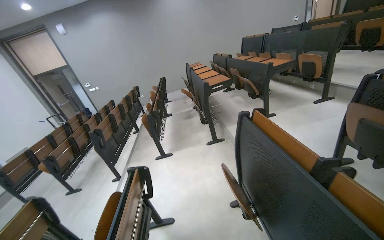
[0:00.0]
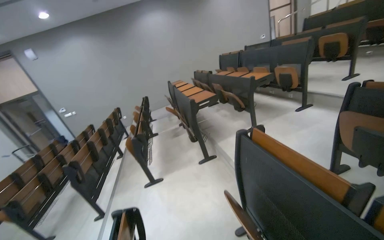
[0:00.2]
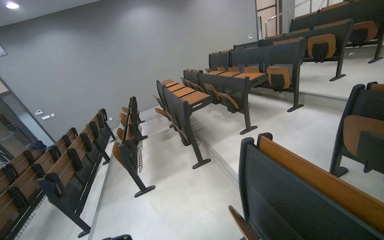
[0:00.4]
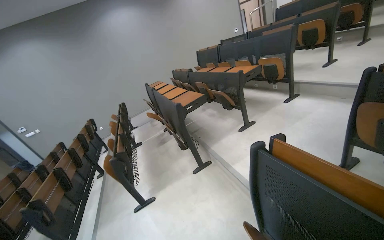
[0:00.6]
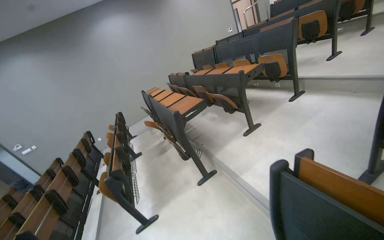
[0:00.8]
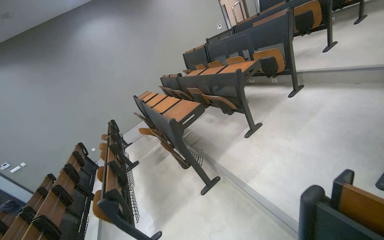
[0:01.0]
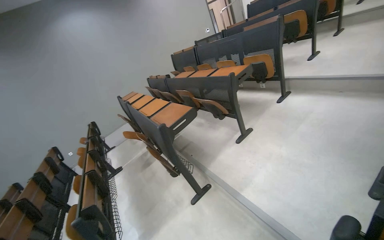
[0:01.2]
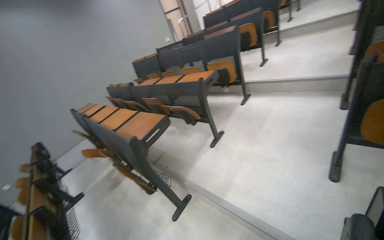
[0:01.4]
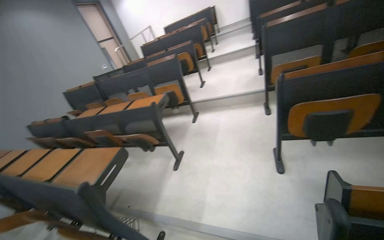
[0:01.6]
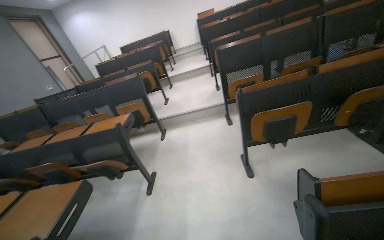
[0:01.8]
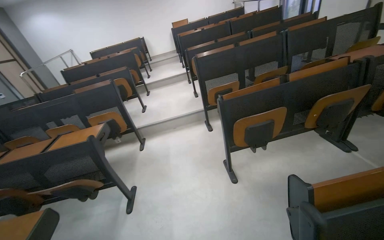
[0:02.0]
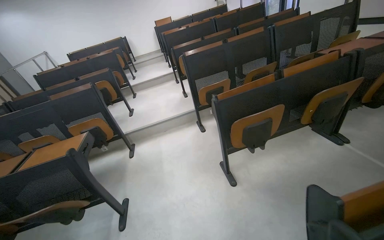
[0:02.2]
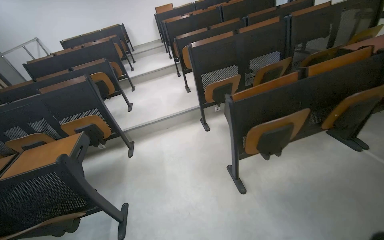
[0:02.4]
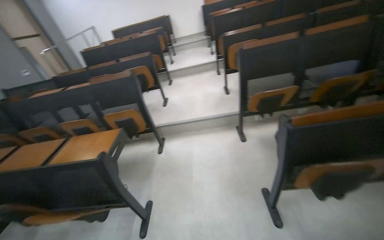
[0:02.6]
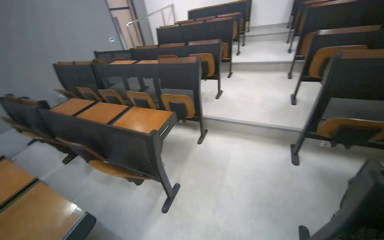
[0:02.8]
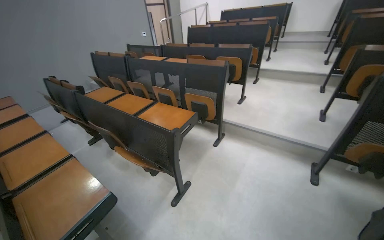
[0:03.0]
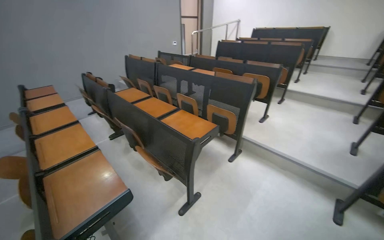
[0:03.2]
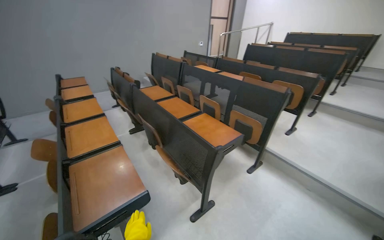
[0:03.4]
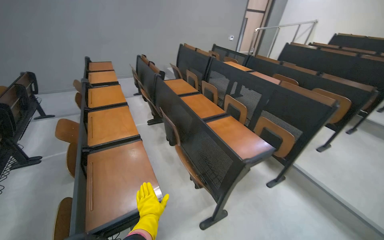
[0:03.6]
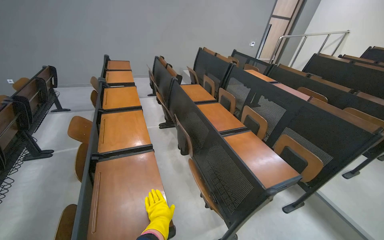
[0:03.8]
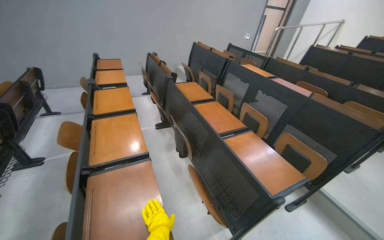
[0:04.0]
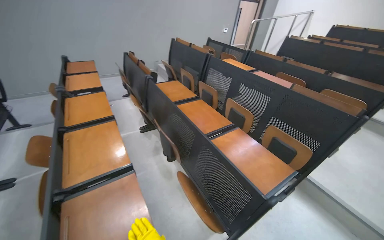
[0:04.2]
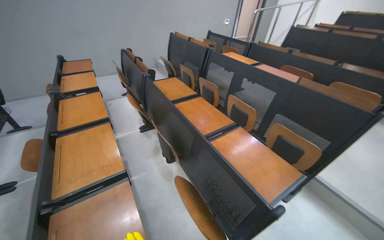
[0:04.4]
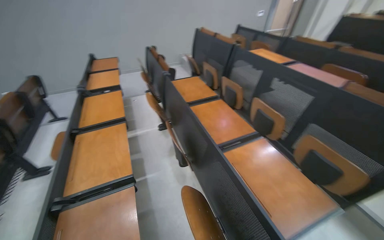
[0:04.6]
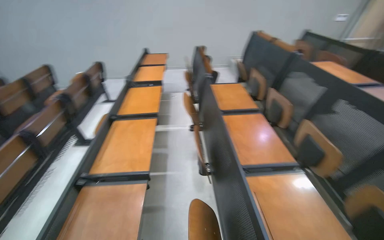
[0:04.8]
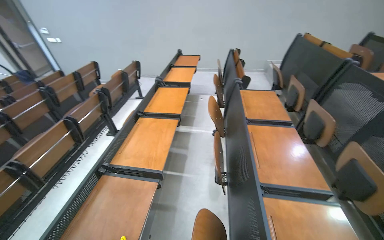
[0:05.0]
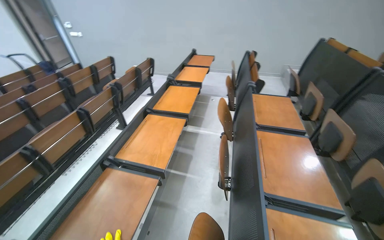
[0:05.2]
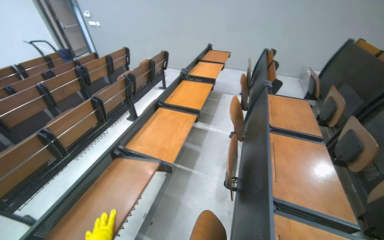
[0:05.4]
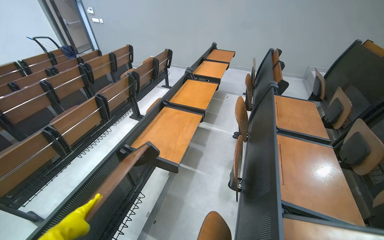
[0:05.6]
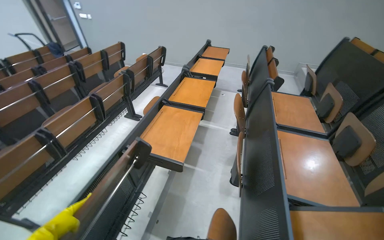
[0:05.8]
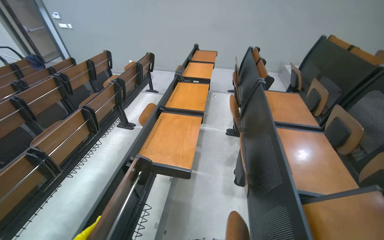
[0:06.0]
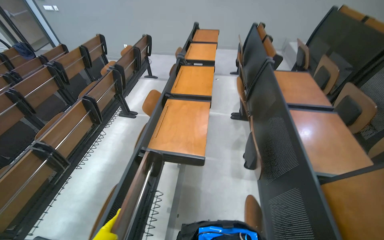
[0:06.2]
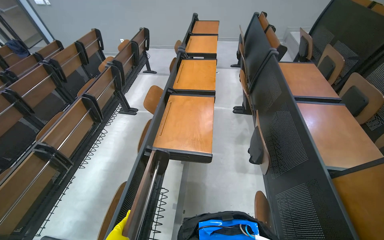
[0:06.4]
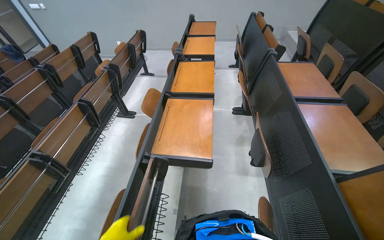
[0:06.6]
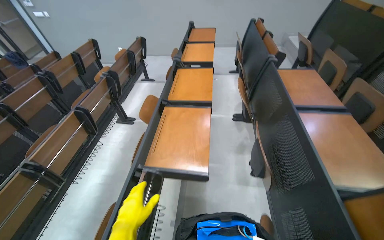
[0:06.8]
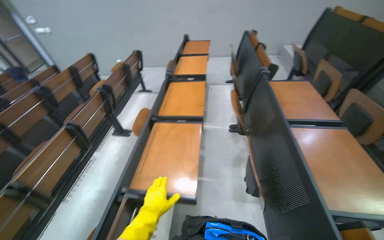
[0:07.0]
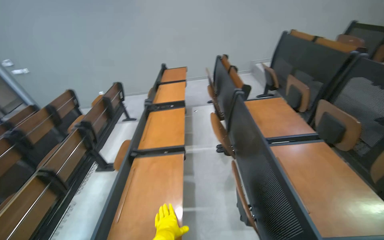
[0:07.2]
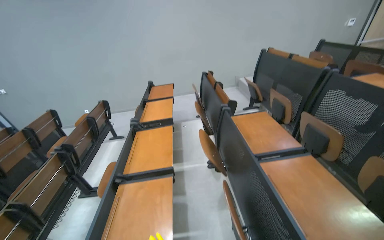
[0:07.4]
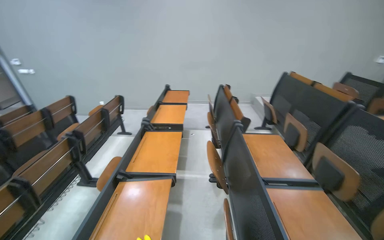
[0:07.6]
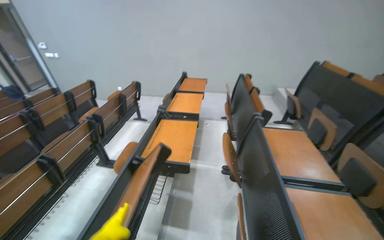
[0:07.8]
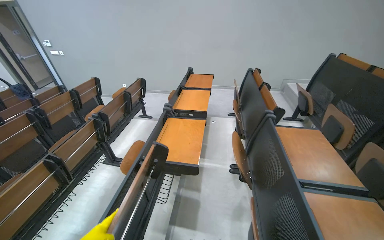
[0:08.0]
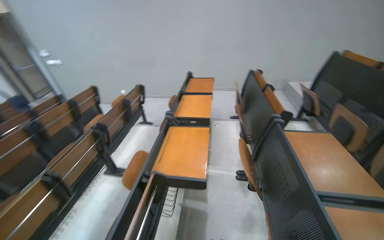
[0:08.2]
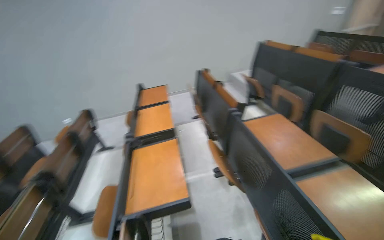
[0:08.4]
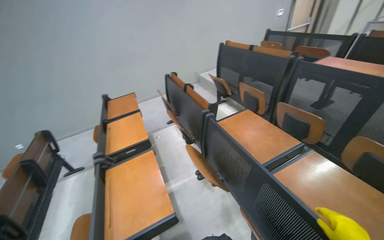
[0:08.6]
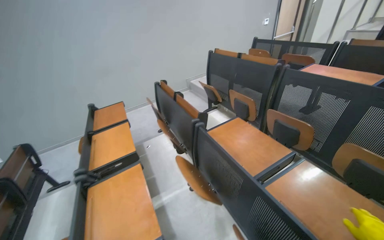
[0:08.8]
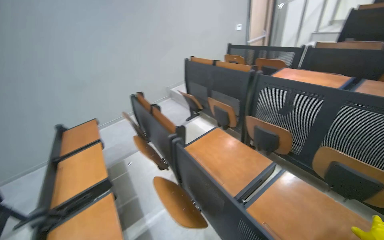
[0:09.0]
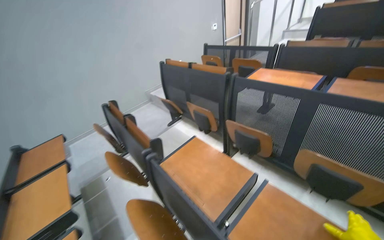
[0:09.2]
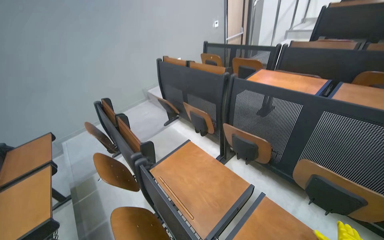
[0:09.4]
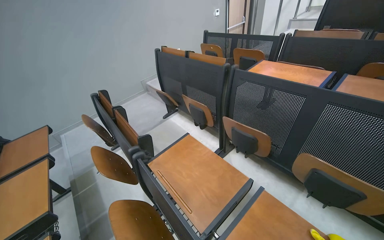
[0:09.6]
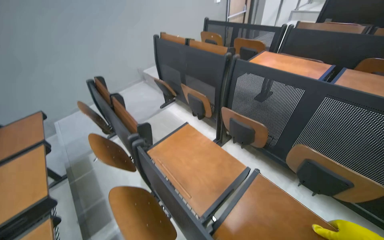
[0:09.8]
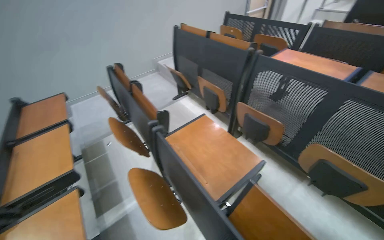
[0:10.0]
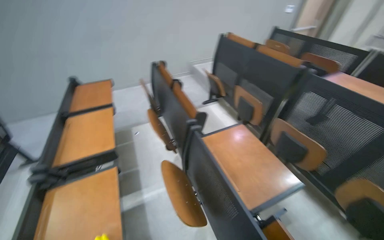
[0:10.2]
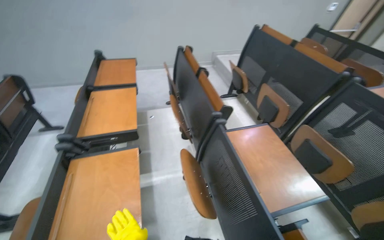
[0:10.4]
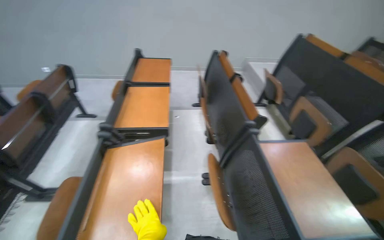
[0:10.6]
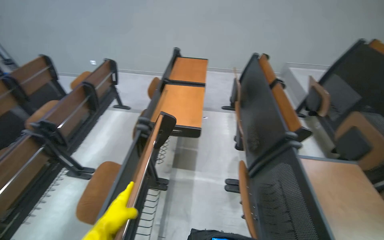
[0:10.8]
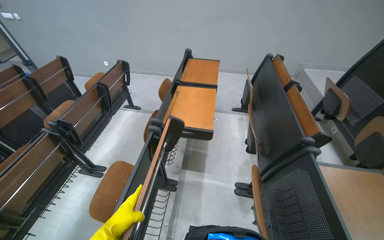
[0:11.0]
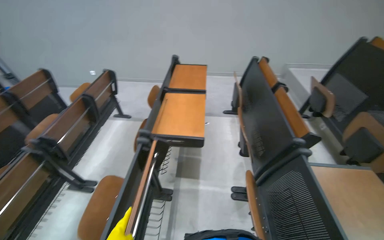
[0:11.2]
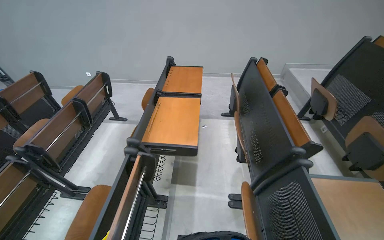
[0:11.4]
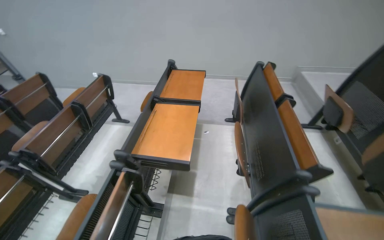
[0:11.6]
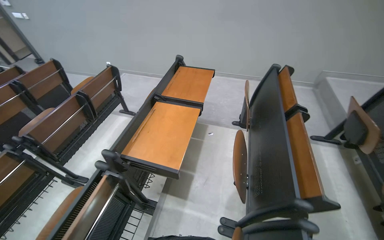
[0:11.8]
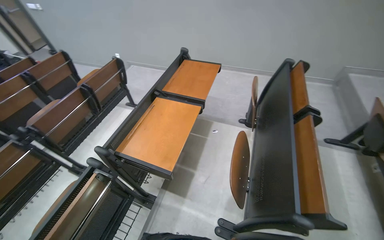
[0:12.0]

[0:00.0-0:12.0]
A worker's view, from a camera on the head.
Job: organizing items.
The whole recording: Folding up lecture hall desks. The worker folds up the desks of the lecture hall seats and picks up items from the floor.
0.0 to 1.6 s: The wearer moves approximately 1 m. The head turns to the right by approximately 65 degrees. The view tips upward by approximately 20 degrees.
1.6 to 3.0 s: The head travels roughly 60 cm.
3.0 to 4.4 s: The wearer moves roughly 60 cm. The wearer's head swings approximately 25 degrees to the left.
4.4 to 6.0 s: The wearer looks roughly 45 degrees further to the left.
6.0 to 7.6 s: The view tilts some 10 degrees upward.
7.6 to 9.0 s: The wearer's head swings about 40 degrees to the right.
10.4 to 12.0 s: The camera travels some 50 cm. The head turns to the left by some 35 degrees.

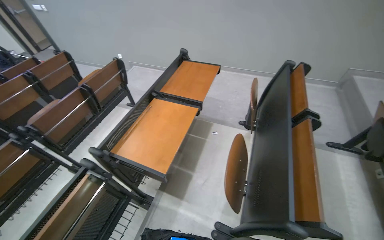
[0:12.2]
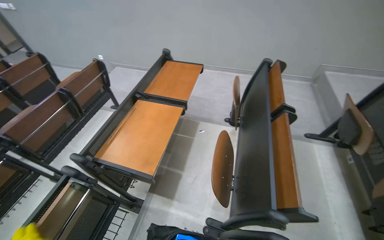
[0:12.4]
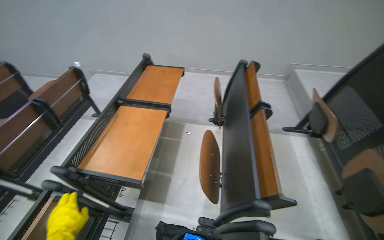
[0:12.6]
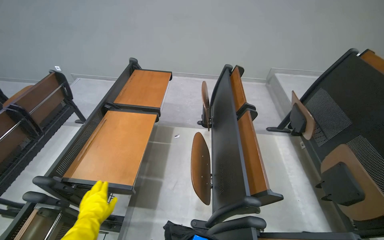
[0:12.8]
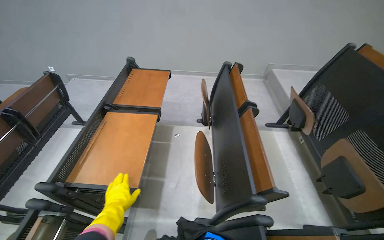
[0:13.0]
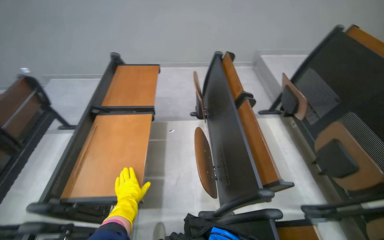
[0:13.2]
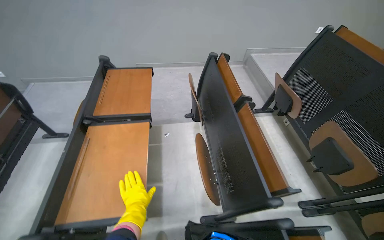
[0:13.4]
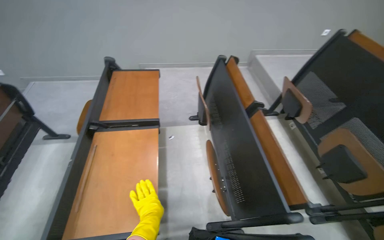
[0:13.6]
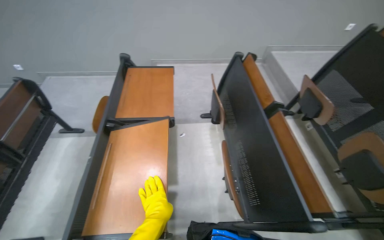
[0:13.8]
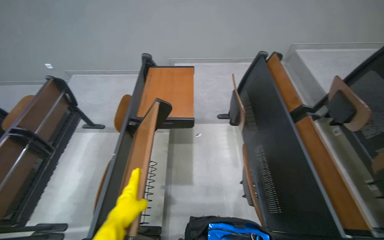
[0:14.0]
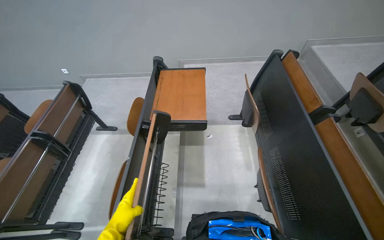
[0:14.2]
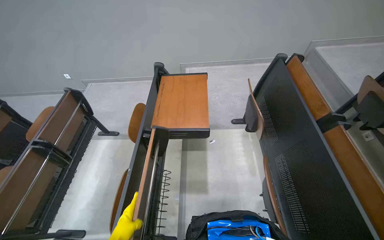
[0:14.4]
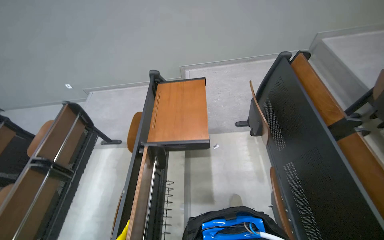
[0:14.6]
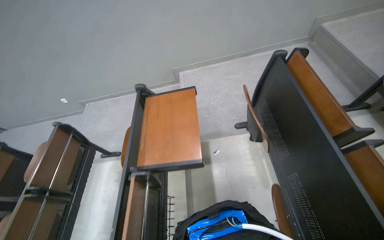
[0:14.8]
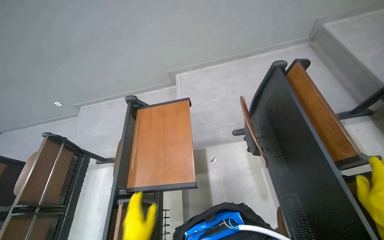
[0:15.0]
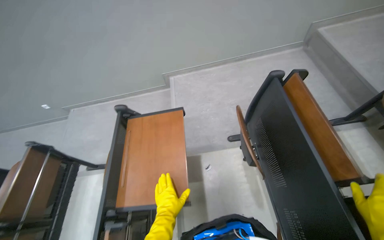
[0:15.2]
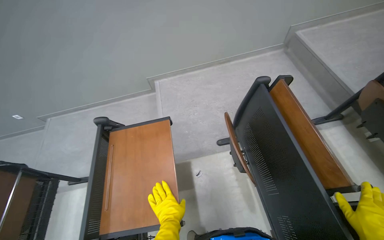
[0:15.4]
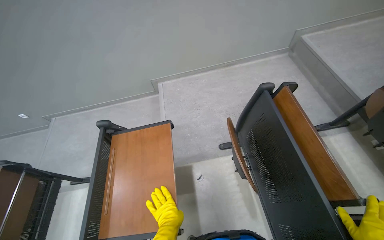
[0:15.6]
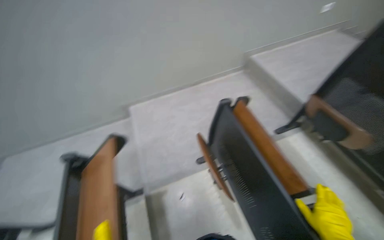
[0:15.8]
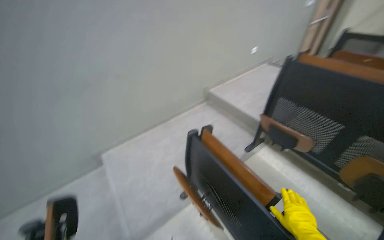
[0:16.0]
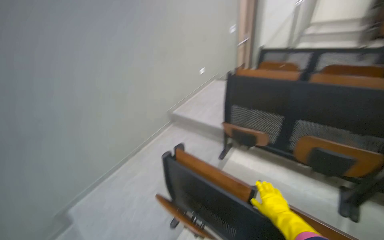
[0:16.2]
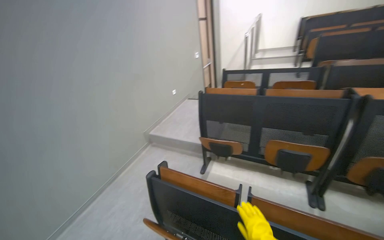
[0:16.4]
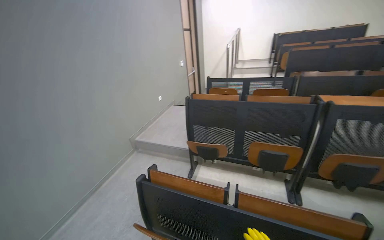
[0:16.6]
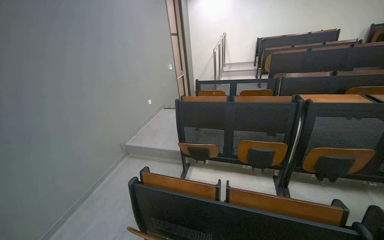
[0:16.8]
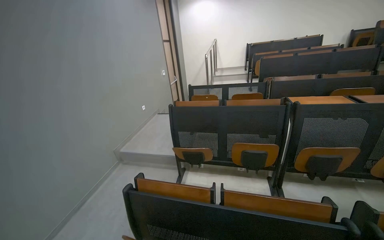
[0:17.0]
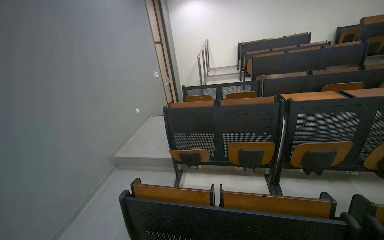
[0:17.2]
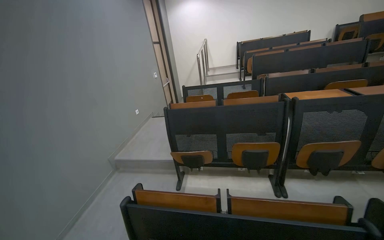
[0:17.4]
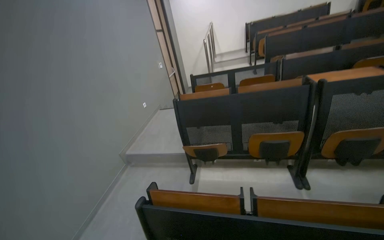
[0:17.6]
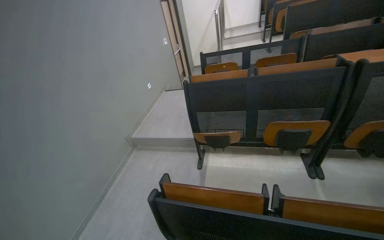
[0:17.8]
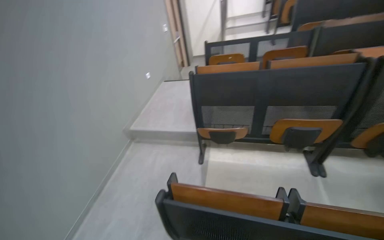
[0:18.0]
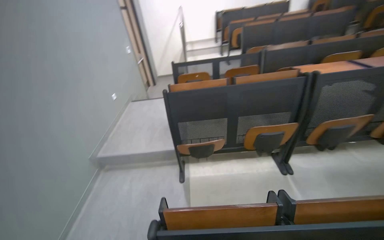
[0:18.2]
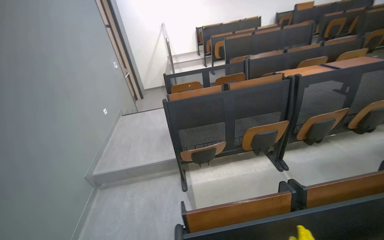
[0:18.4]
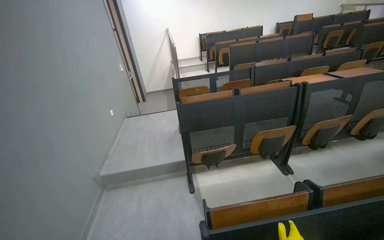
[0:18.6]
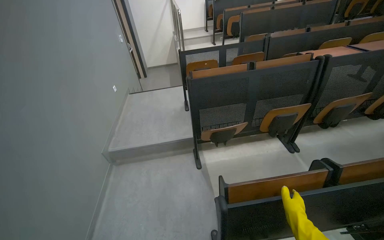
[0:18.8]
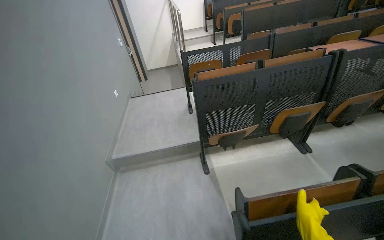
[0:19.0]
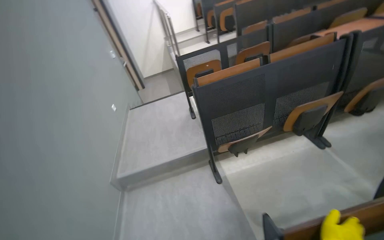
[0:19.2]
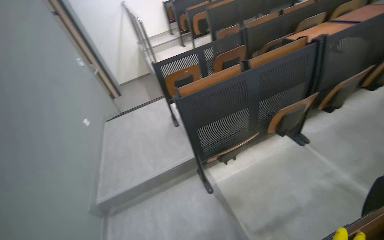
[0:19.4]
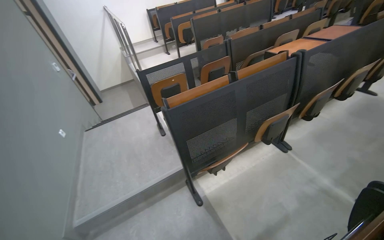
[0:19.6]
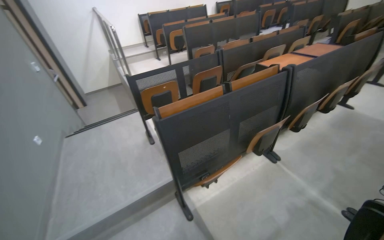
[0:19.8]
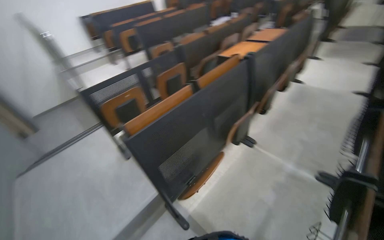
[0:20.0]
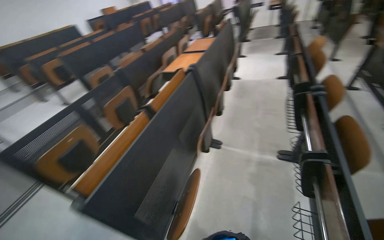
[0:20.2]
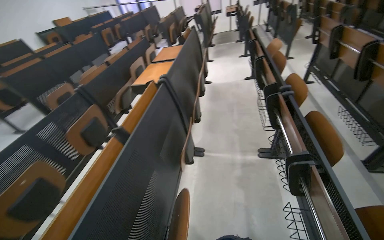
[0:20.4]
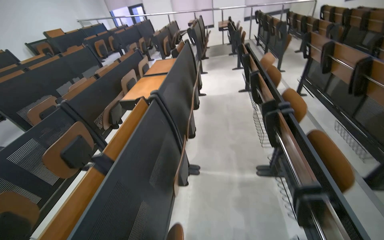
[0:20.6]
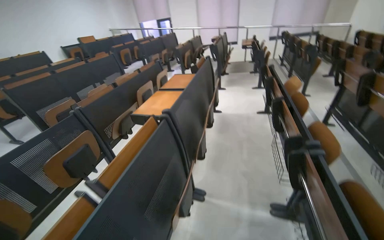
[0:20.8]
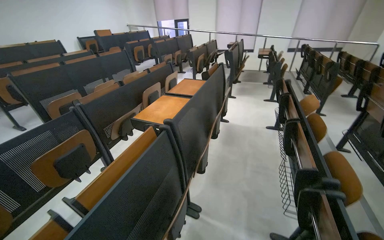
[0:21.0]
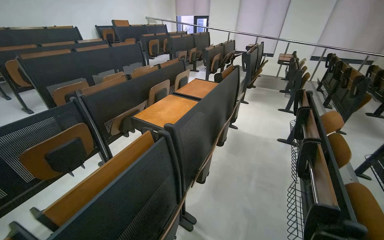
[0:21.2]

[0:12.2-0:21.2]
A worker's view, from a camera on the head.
Job: organizing items.
The whole recording: Folding up lecture hall desks. The worker folds up the desks of the lecture hall seats and picks up items from the floor.
12.2 to 13.8 s: The wearer's head swings about 25 degrees to the right.
13.8 to 15.2 s: The head travels some 50 cm.
15.2 to 16.6 s: The head rotates roughly 65 degrees to the right. The camera pitches upward, by roughly 40 degrees.
16.6 to 18.2 s: The camera travels approximately 40 cm. The wearer looks roughly 25 degrees further to the right.
18.2 to 19.8 s: The camera is carried about 60 cm. The head turns to the right by approximately 30 degrees.
19.8 to 21.2 s: The head travels some 80 cm. The wearer's head swings about 30 degrees to the right.
